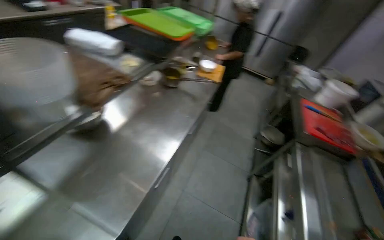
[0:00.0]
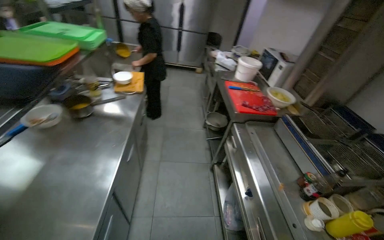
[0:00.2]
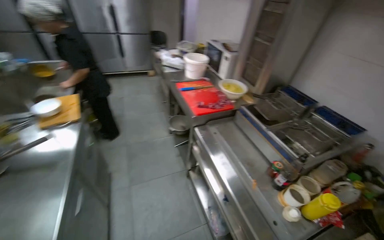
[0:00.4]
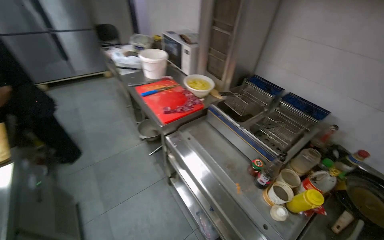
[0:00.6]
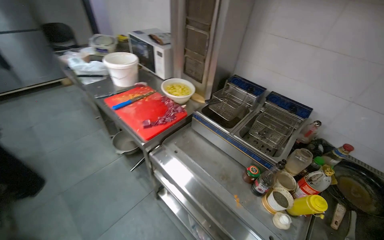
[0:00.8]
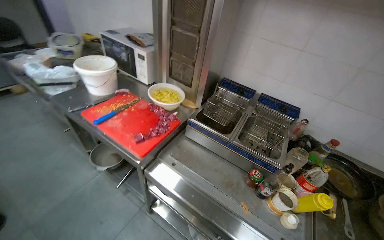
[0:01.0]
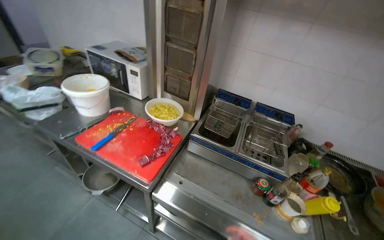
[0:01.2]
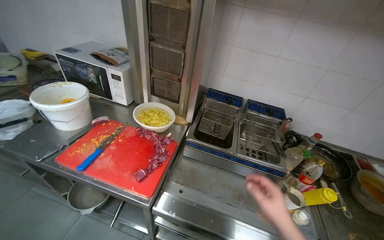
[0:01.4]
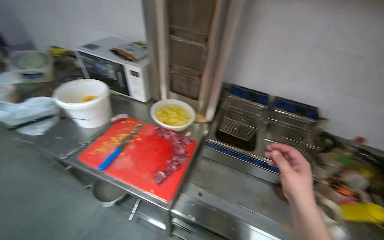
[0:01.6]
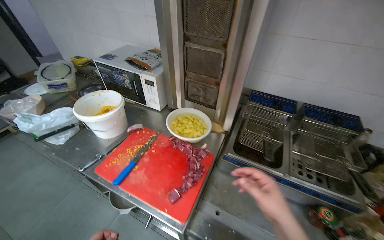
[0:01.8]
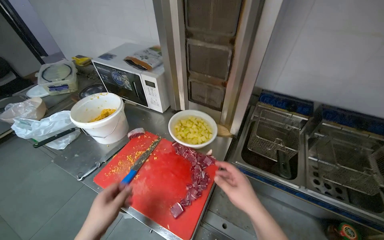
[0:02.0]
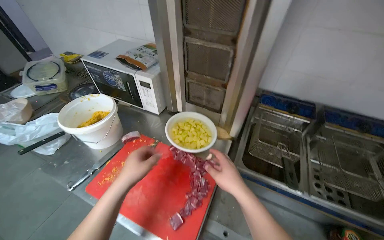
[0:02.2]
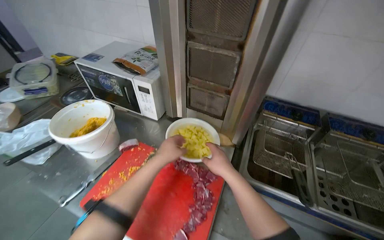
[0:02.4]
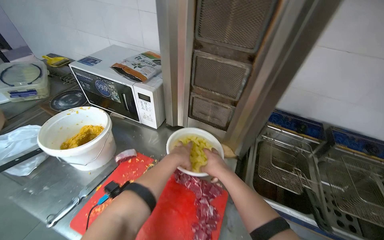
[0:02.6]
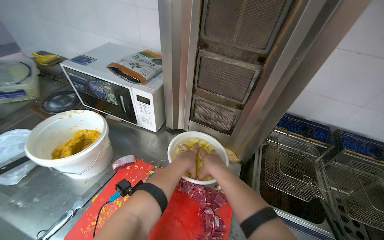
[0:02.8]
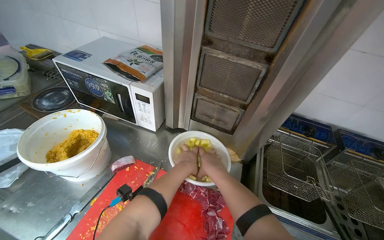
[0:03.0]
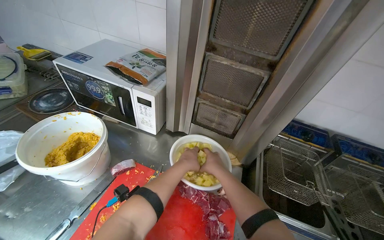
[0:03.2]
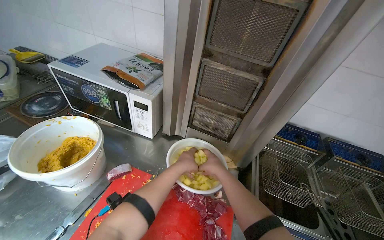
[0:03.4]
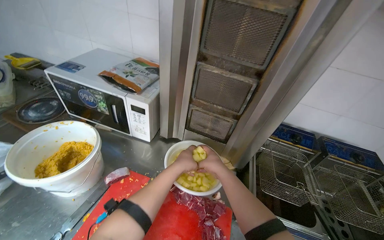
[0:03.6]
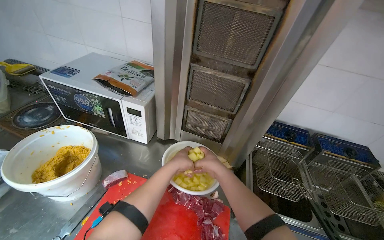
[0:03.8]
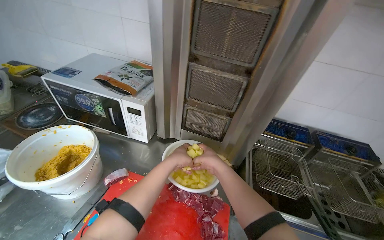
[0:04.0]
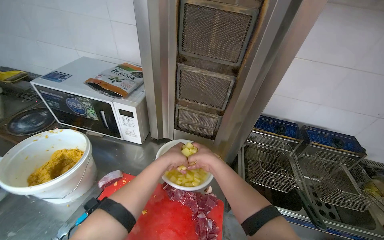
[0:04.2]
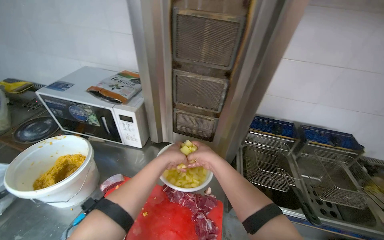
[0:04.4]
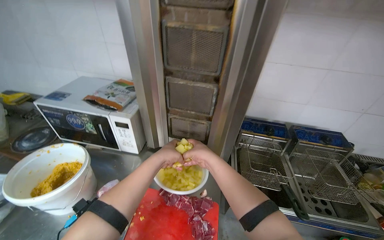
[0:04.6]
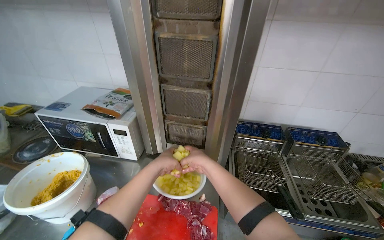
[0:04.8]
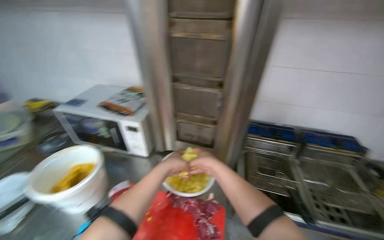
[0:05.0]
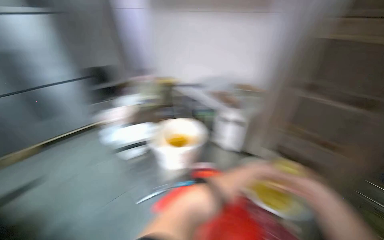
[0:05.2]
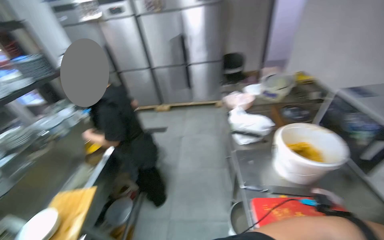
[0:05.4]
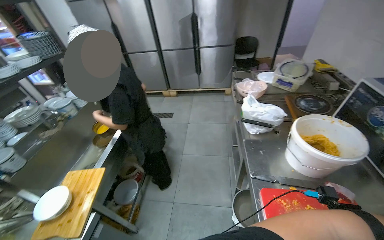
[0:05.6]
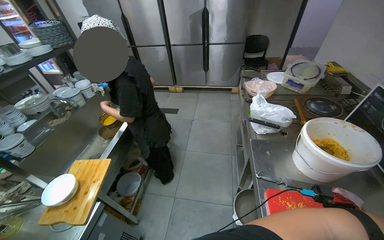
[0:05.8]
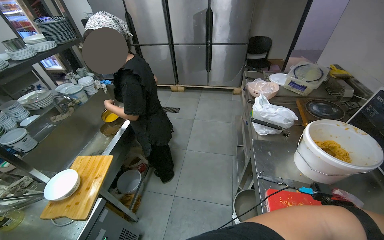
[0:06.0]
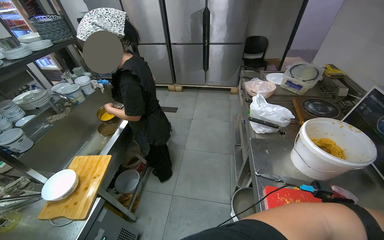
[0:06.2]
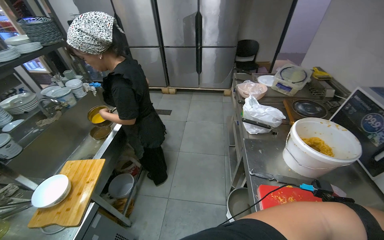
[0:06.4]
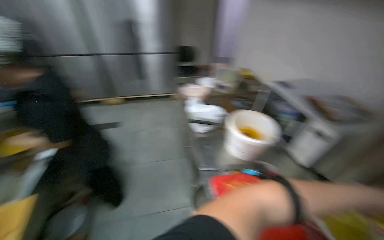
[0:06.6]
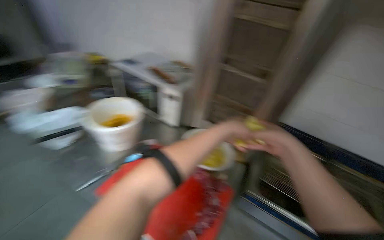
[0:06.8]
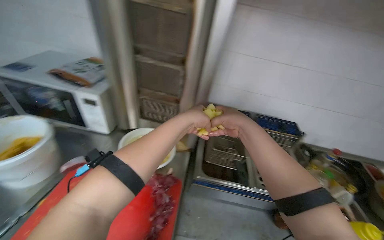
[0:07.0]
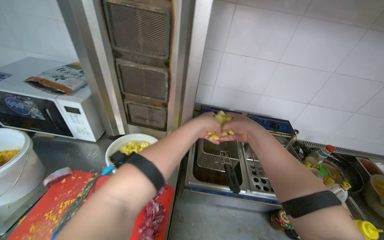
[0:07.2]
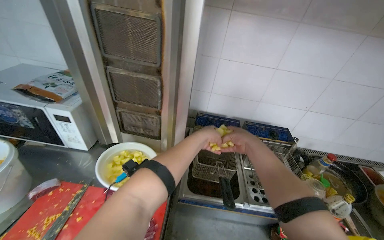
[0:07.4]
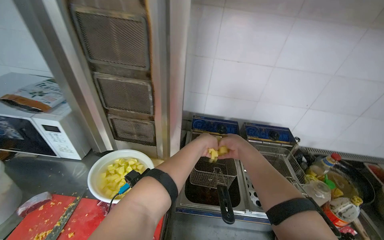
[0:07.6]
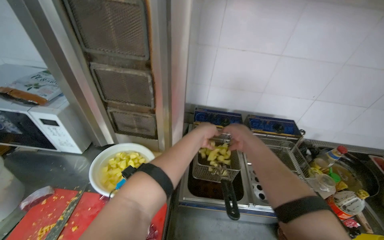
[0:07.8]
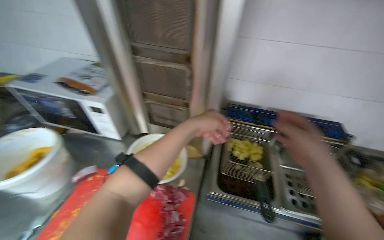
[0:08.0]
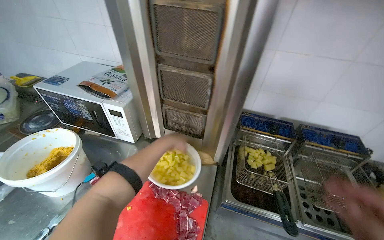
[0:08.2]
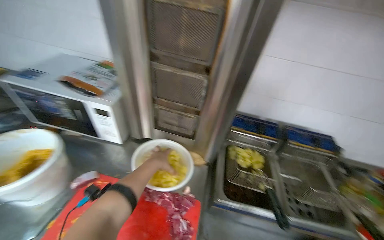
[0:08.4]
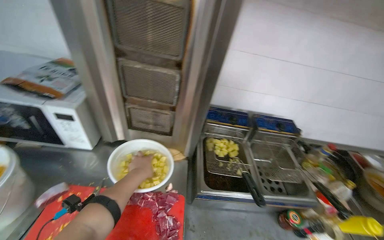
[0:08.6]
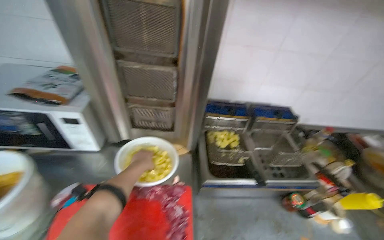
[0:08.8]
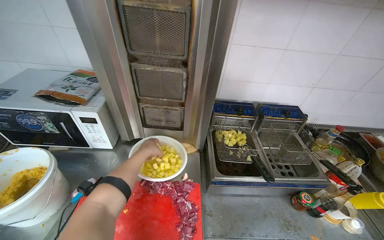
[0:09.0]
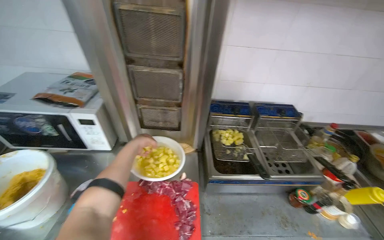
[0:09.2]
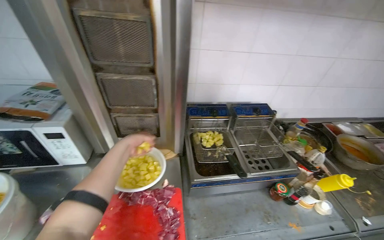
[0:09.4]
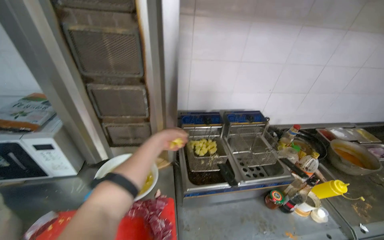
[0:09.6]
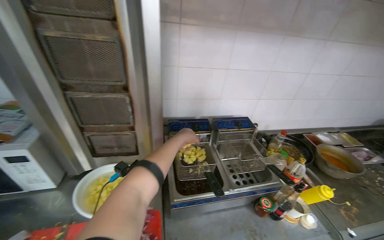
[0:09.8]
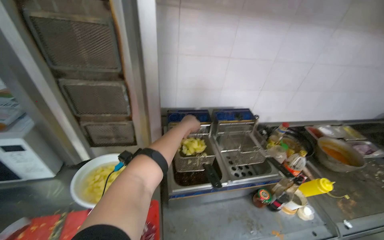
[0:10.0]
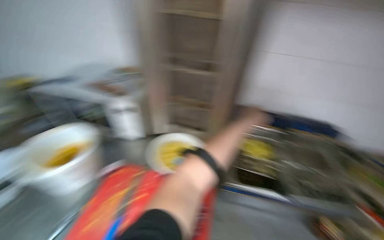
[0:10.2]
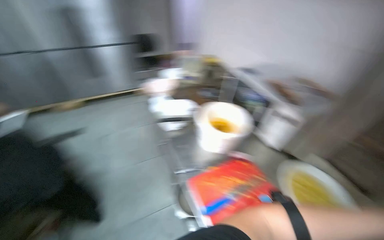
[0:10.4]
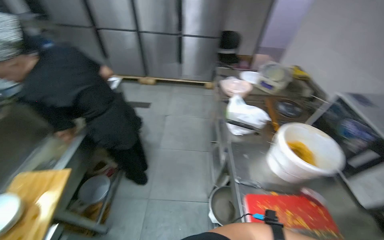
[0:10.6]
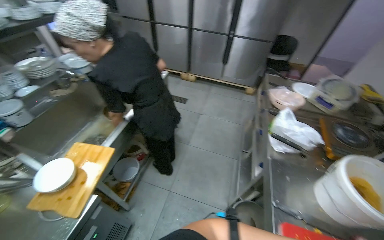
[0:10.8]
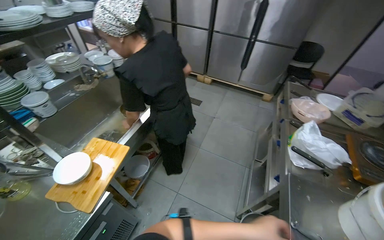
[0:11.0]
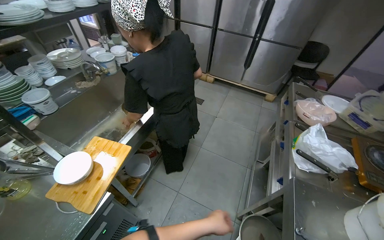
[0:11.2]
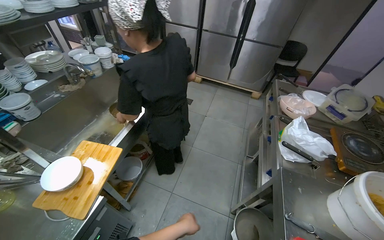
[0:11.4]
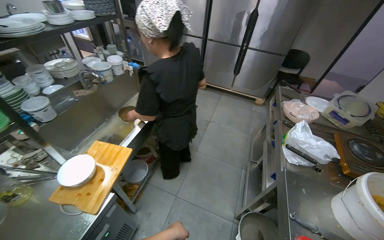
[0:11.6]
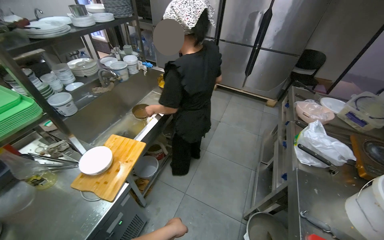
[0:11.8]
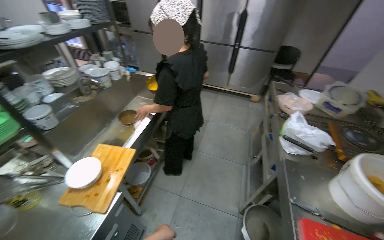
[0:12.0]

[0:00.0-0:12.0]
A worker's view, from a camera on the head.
Job: cooking food.
The whole recording: Frying diced potatoes in deep fryer. The worker places diced potatoes into a deep fryer basket and monitors them as they cook.
0:00.0 to 0:01.6: The head travels approximately 1 m. The head turns to the right by about 90 degrees.
0:01.6 to 0:03.0: The camera is carried approximately 40 cm.
0:06.0 to 0:07.6: The head travels roughly 40 cm. The head rotates roughly 95 degrees to the right.
0:09.0 to 0:10.4: The wearer looks some 35 degrees further to the left.
0:10.4 to 0:12.0: The head turns to the left by some 35 degrees.

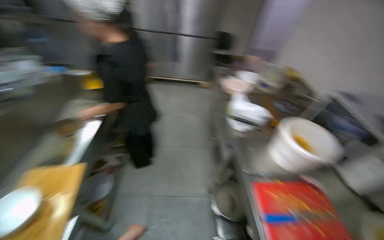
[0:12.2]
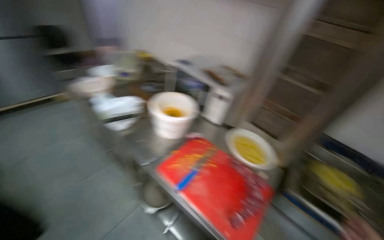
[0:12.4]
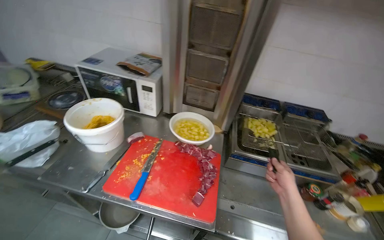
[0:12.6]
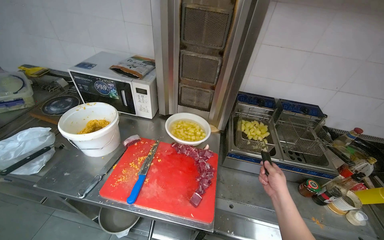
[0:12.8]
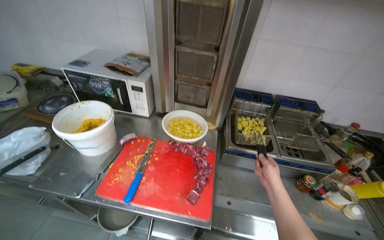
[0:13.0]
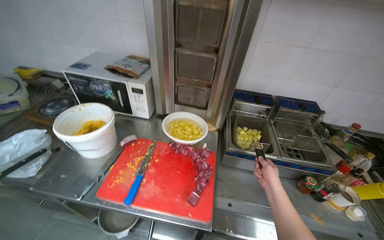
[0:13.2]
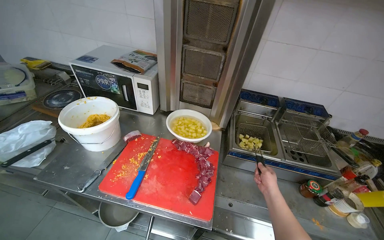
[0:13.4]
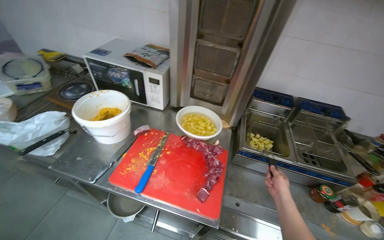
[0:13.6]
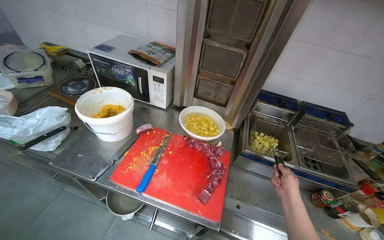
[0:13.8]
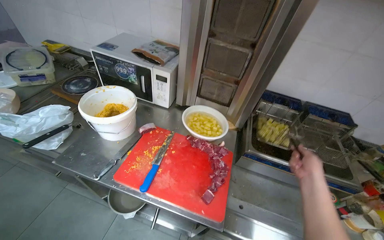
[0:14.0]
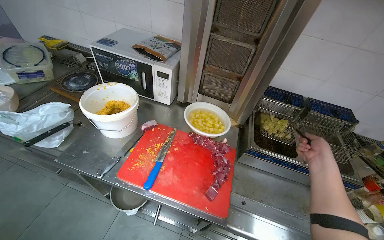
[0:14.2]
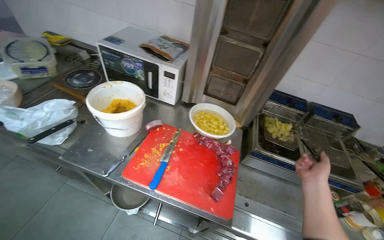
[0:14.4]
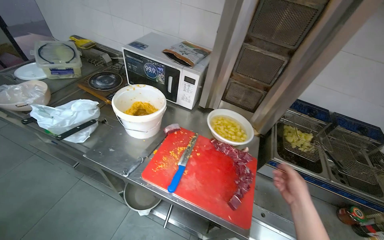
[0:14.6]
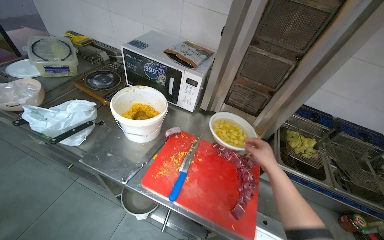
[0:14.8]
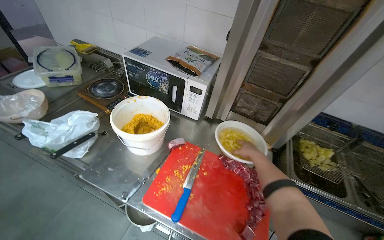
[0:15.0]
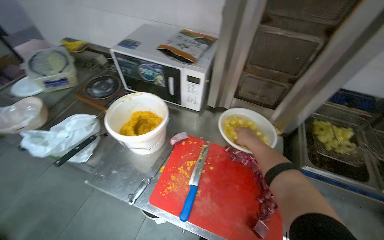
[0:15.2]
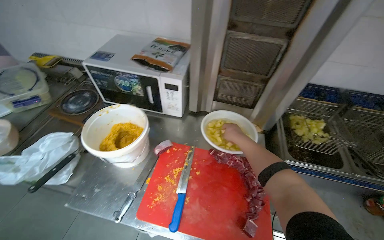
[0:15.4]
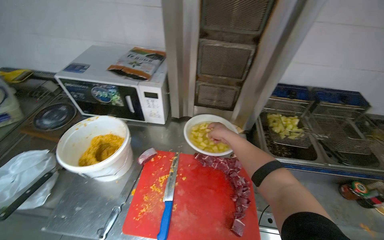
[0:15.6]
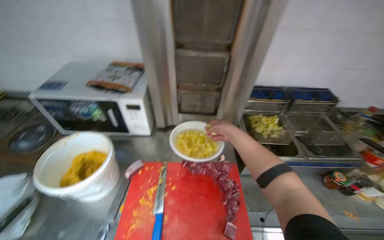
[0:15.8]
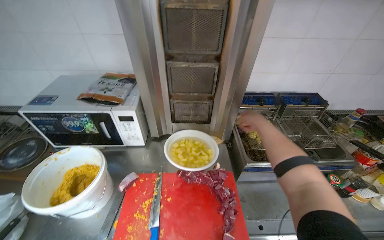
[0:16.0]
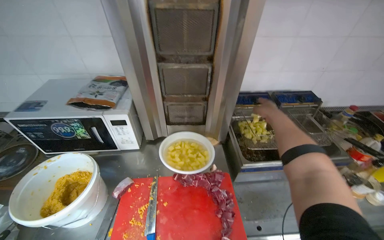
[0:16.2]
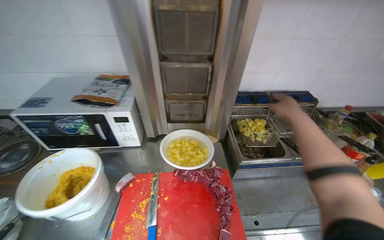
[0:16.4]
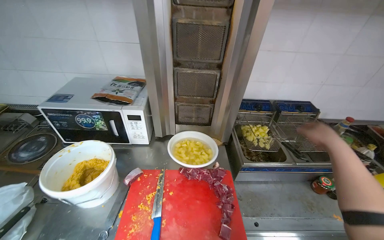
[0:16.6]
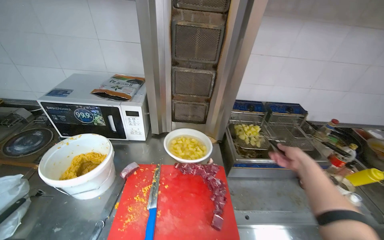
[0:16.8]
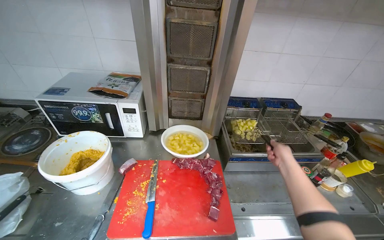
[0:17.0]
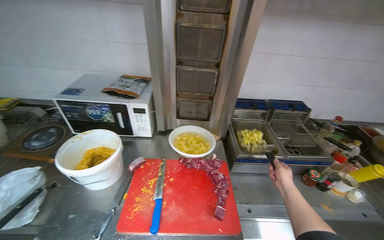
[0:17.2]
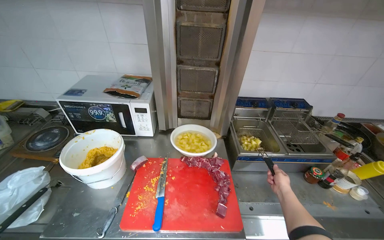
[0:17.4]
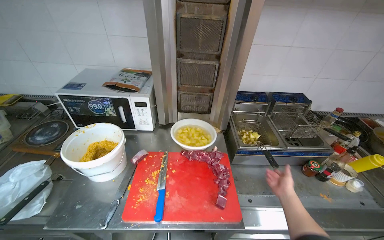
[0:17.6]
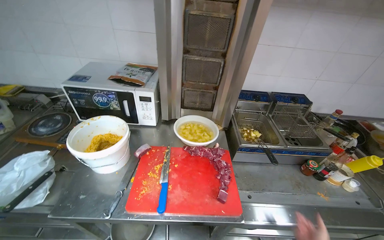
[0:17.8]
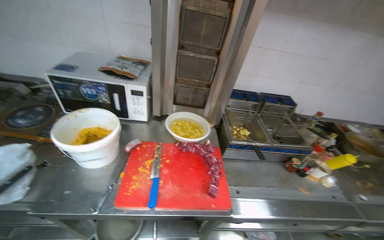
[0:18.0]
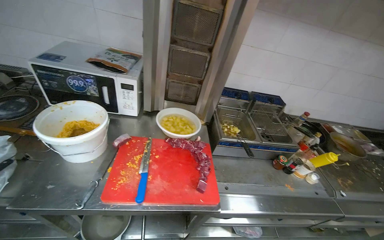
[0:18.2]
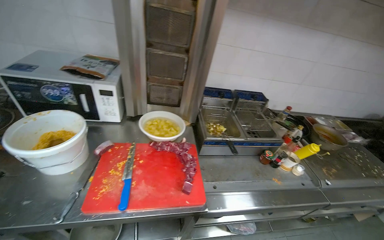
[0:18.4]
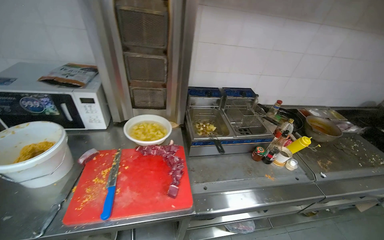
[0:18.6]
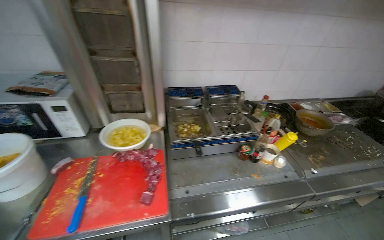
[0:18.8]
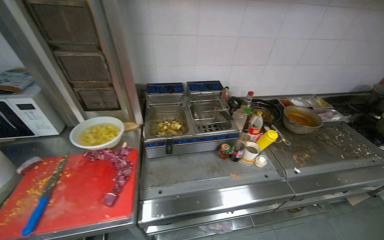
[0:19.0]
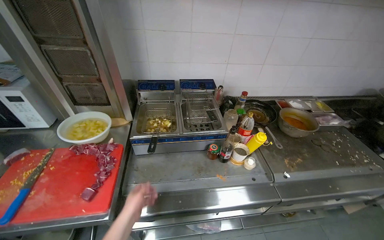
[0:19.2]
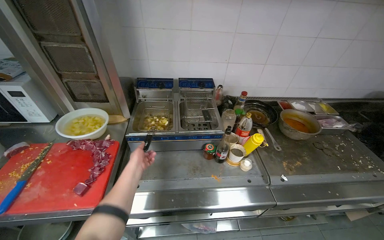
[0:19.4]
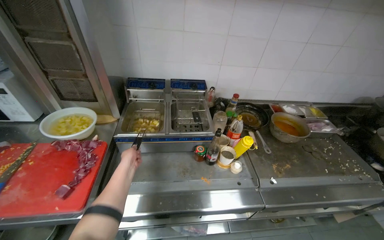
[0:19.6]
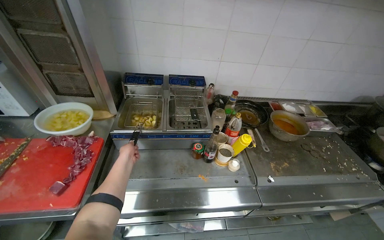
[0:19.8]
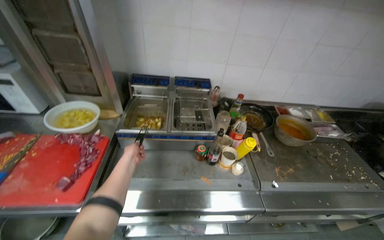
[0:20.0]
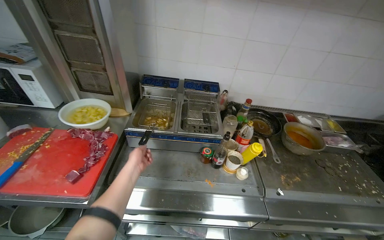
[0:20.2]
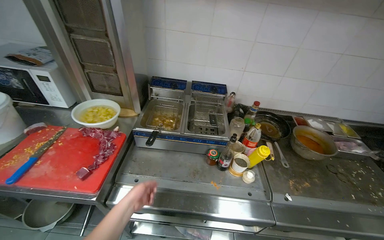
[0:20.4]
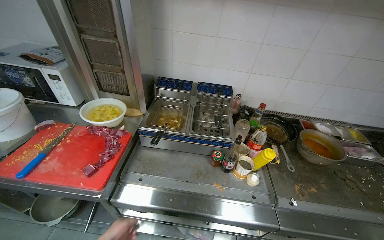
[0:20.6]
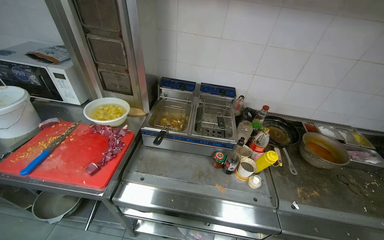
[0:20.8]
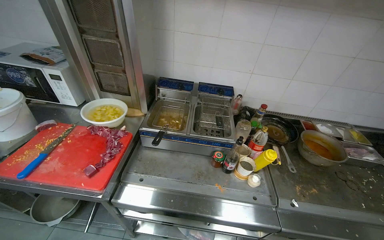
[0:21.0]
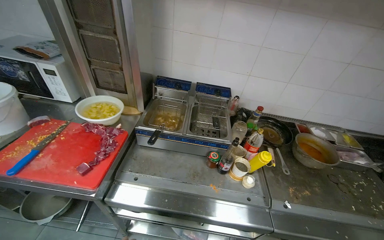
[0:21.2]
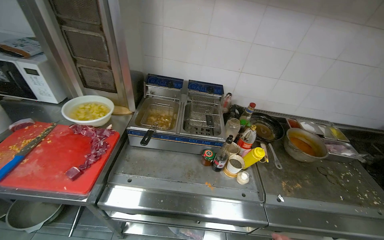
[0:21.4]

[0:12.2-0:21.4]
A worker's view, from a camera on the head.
Job: cooking food.
The whole recording: Frying diced potatoes in deep fryer. The worker places diced potatoes into a deep fryer basket and monitors them as they cook.
0:12.2 to 0:13.8: The head turns to the right by some 70 degrees. The view tilts roughly 15 degrees downward.
0:13.8 to 0:15.2: The right hand heads to the left and up the picture, covering approximately 40 cm.
0:15.2 to 0:16.8: The wearer's head swings approximately 20 degrees to the right. The view tilts approximately 15 degrees upward.
0:18.4 to 0:19.8: The camera travels to the right, approximately 60 cm.
